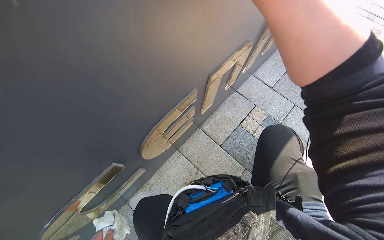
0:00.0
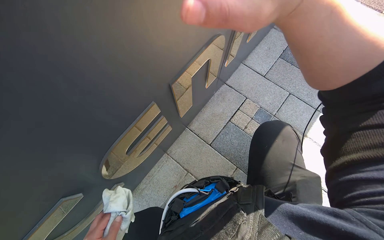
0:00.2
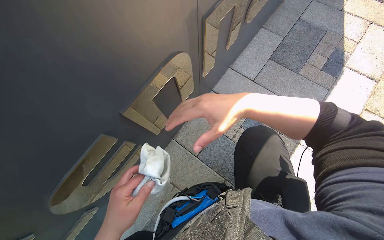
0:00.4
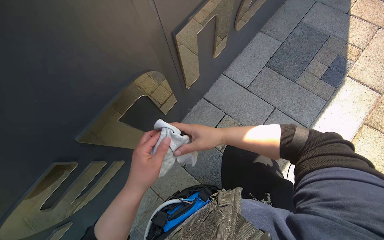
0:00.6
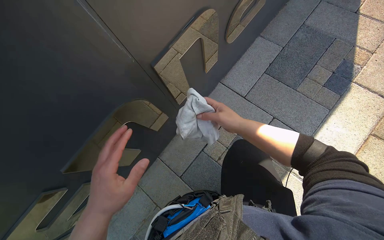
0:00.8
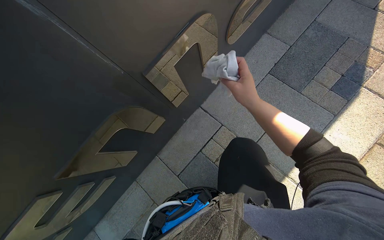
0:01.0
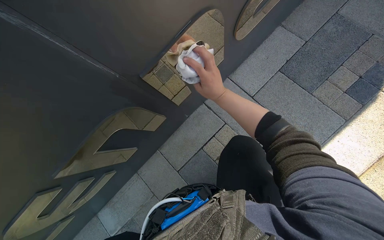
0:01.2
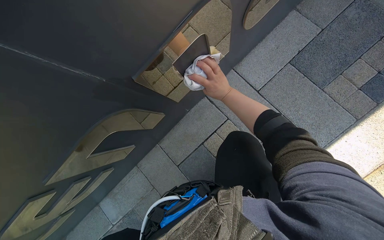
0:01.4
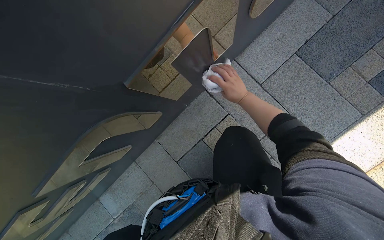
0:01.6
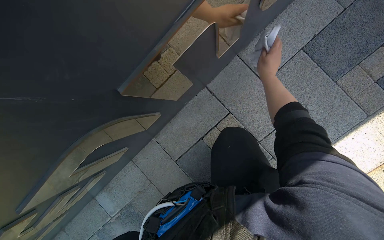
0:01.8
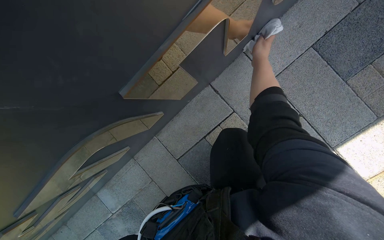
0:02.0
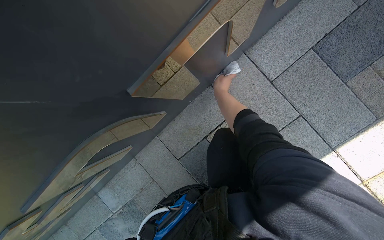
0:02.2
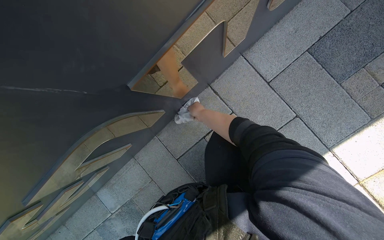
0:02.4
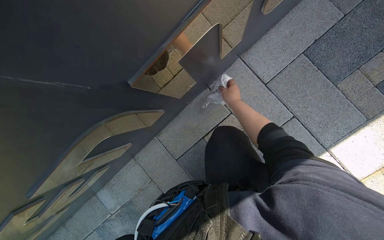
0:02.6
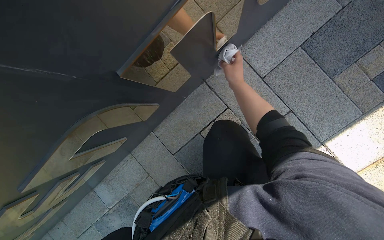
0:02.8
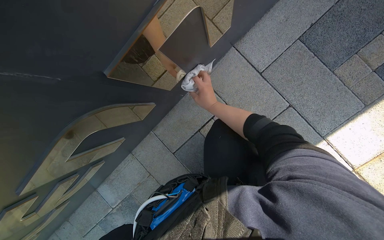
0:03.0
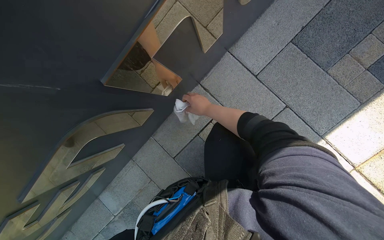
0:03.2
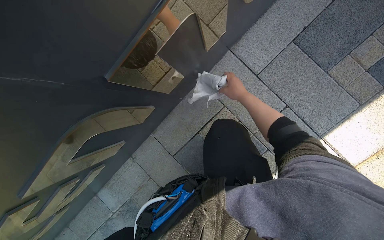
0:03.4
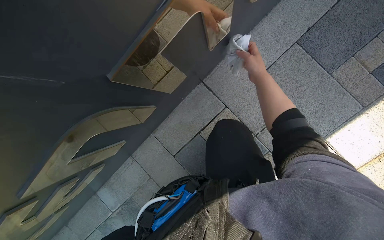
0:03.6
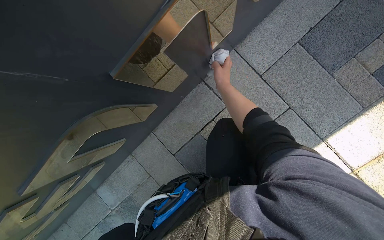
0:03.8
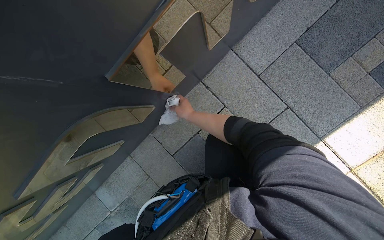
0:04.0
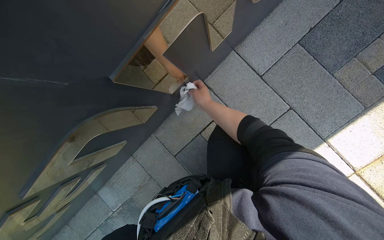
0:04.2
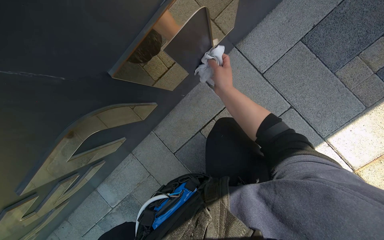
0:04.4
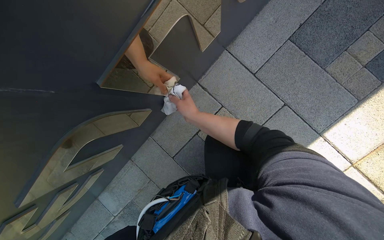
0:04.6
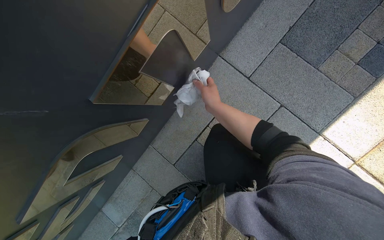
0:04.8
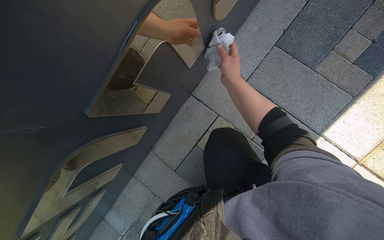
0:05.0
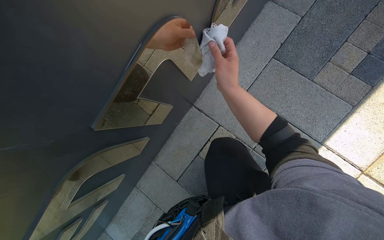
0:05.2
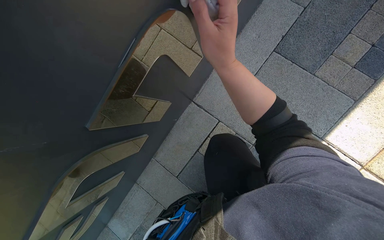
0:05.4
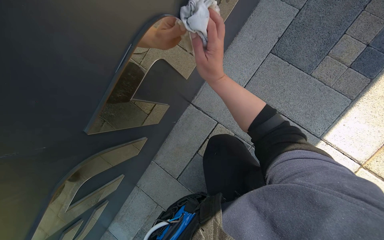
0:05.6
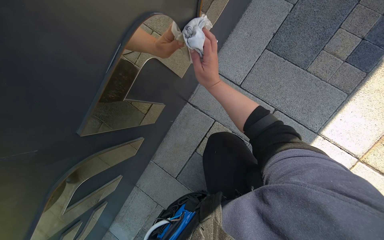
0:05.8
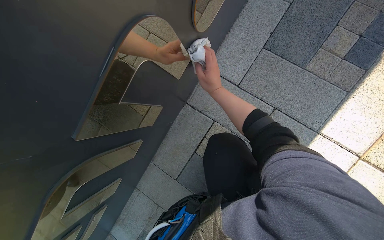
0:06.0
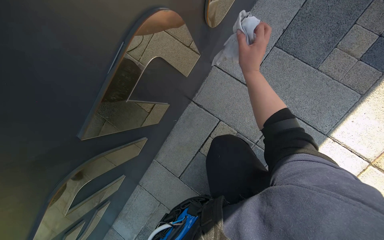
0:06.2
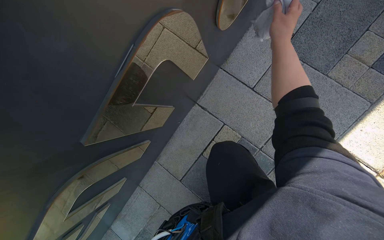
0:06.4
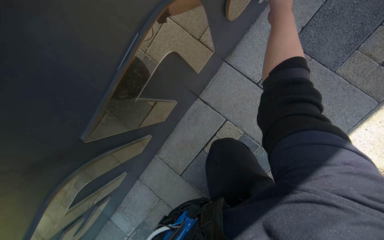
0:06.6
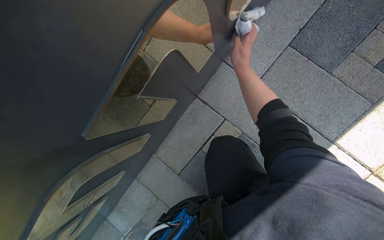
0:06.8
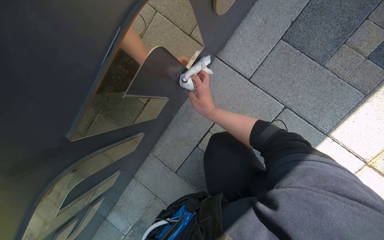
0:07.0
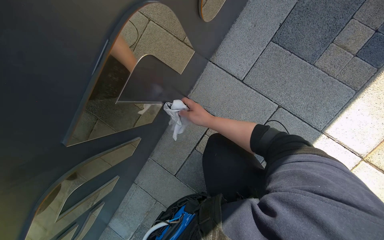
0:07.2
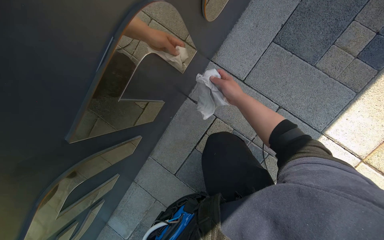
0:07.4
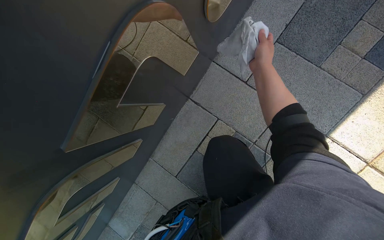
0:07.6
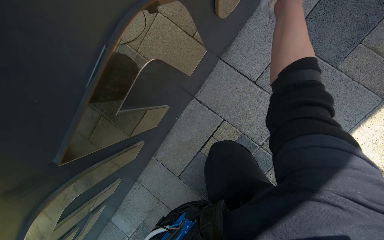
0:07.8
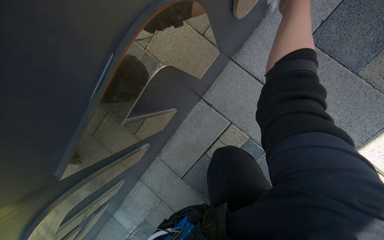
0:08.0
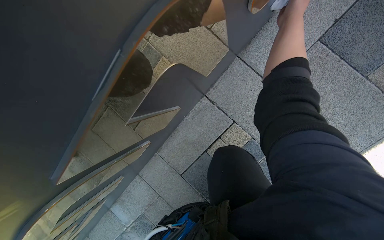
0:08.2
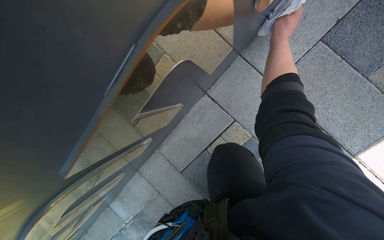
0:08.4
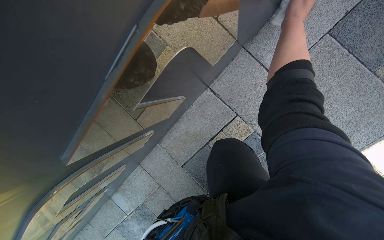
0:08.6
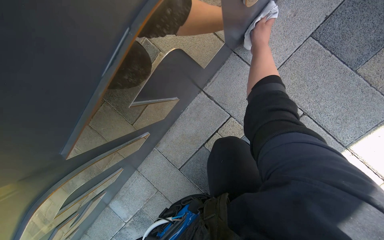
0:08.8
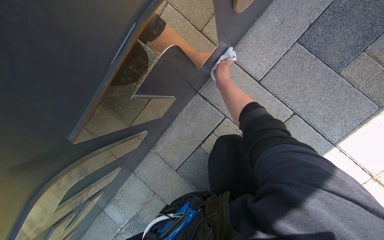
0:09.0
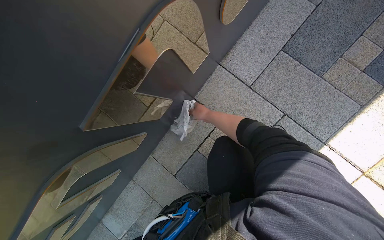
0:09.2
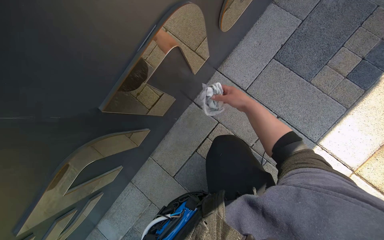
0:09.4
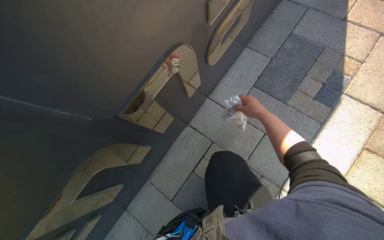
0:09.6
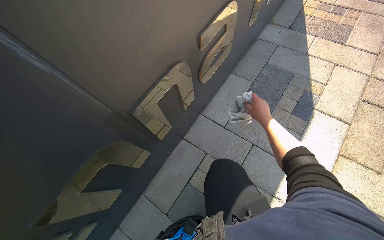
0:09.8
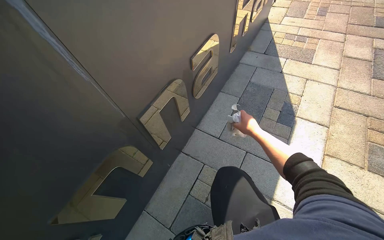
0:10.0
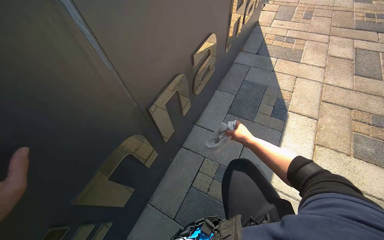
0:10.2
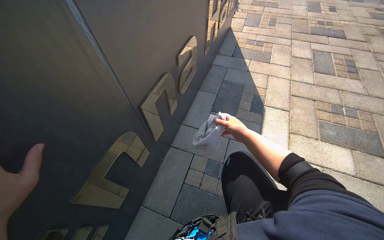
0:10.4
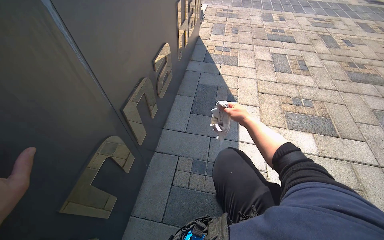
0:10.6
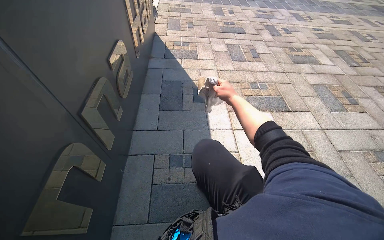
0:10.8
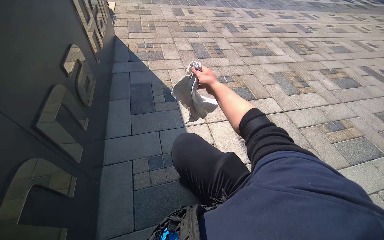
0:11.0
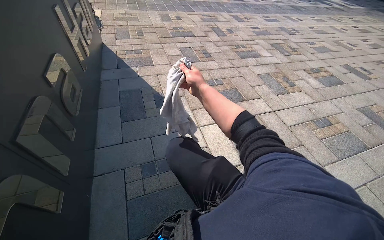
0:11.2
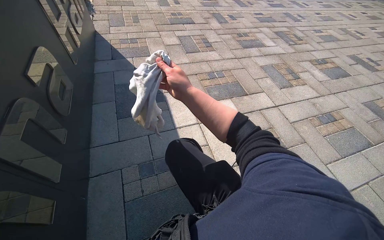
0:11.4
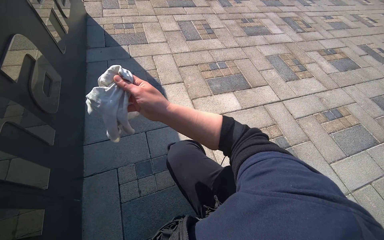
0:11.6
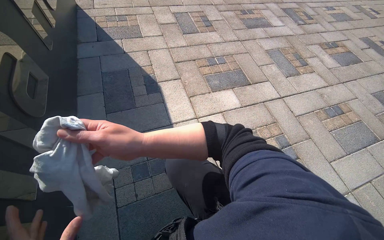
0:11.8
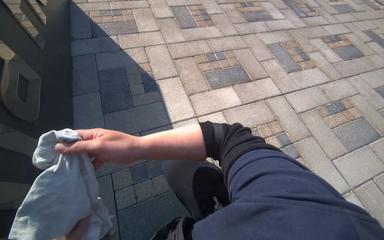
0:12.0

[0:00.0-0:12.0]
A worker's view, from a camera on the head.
Job: wiping surfaces.
The whole recording: Wiping letters on sign. The worker wipes the letters on the sign with a cloth.
0:00.0 to 0:01.6: The camera travels roughly 40 cm. The wearer looks roughly 20 degrees further downward.
0:01.6 to 0:03.0: The right hand moves left and right over about 20 cm, changing direction 2 times.
0:03.0 to 0:04.4: The right hand swings left and right, approximately 20 cm each way, with 2 reversals.
0:04.4 to 0:06.0: The right hand moves about 20 cm nearer to the camera and comes back.
0:06.0 to 0:07.6: The right hand moves up and down the picture over about 30 cm, changing direction 2 times.
0:07.6 to 0:09.0: The right hand travels farther from the camera and to the left by roughly 20 cm.
0:09.0 to 0:10.4: The head travels about 50 cm. The head rotates about 25 degrees to the right. The wearer looks approximately 45 degrees further upward.
0:10.4 to 0:12.0: The wearer looks roughly 40 degrees further to the right.

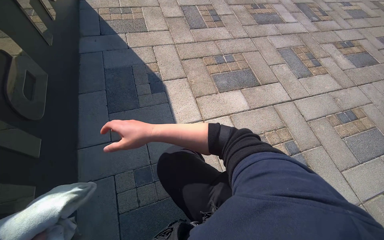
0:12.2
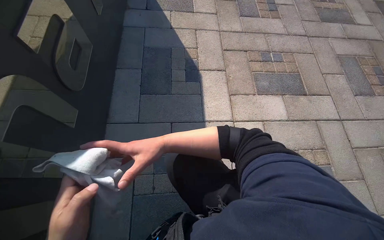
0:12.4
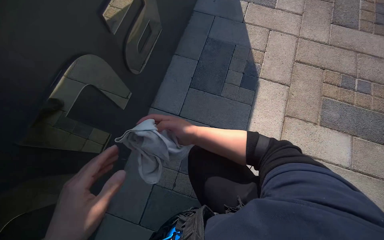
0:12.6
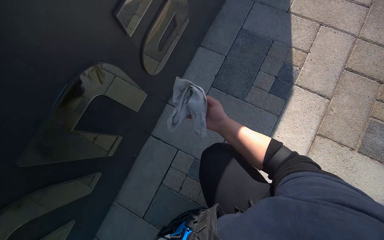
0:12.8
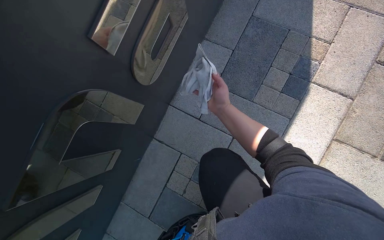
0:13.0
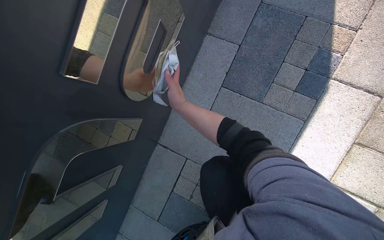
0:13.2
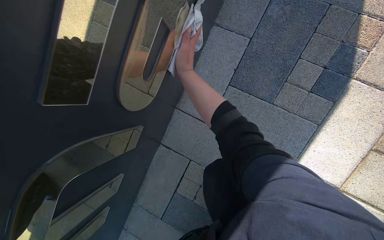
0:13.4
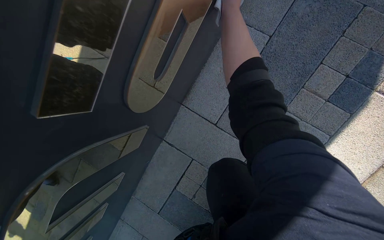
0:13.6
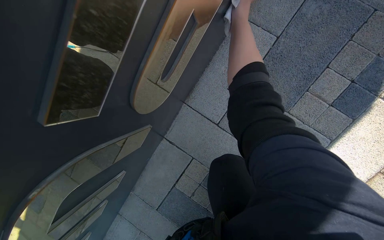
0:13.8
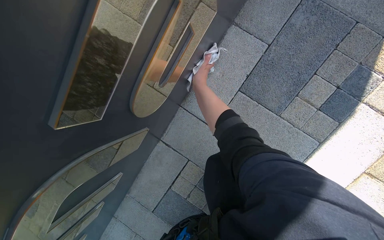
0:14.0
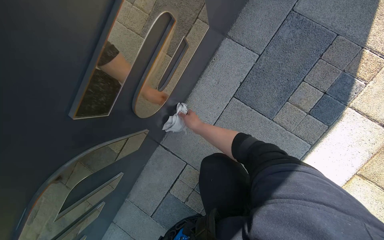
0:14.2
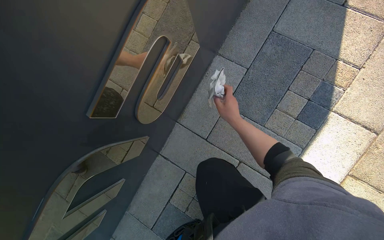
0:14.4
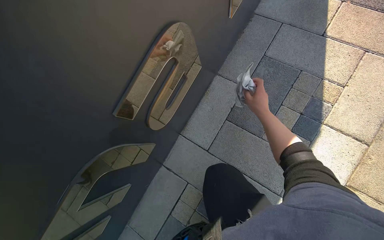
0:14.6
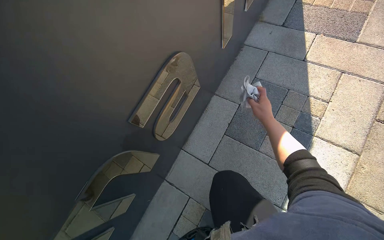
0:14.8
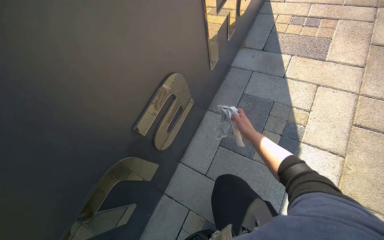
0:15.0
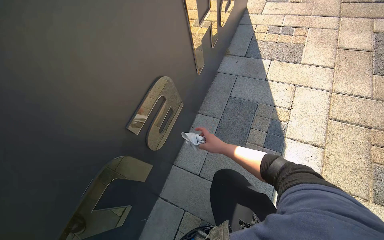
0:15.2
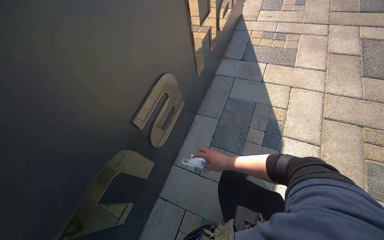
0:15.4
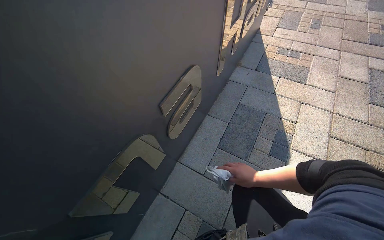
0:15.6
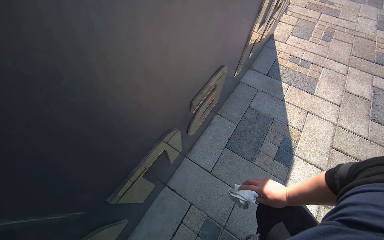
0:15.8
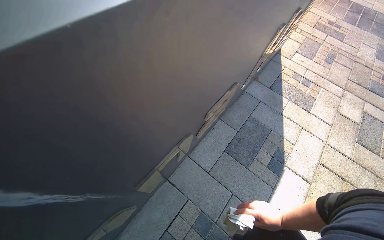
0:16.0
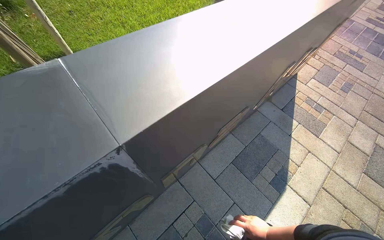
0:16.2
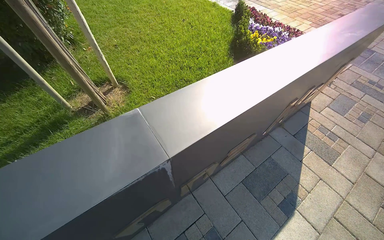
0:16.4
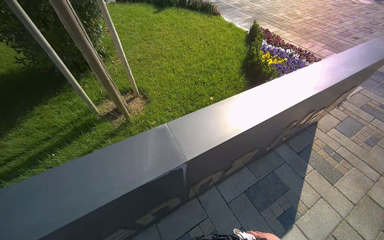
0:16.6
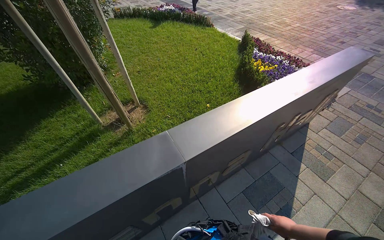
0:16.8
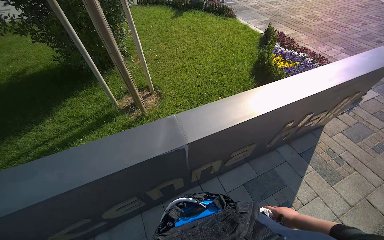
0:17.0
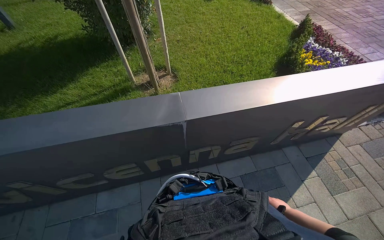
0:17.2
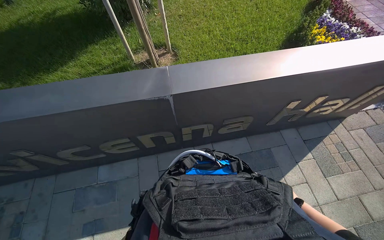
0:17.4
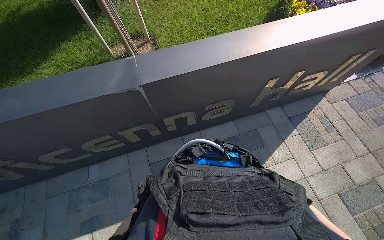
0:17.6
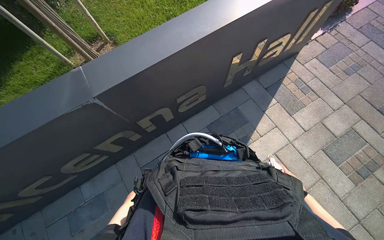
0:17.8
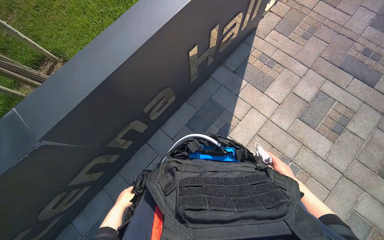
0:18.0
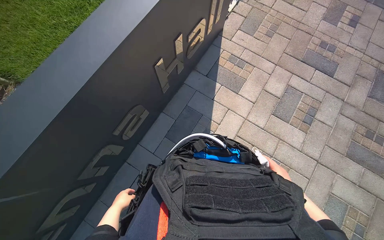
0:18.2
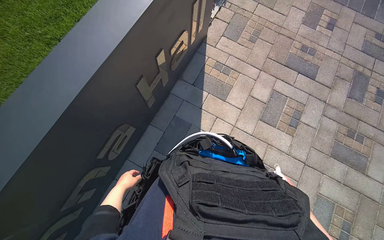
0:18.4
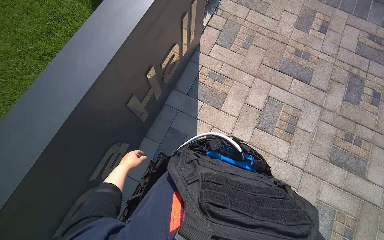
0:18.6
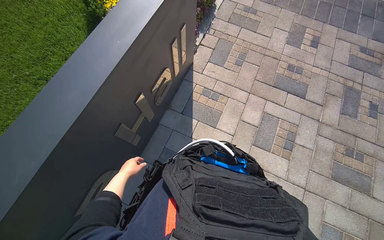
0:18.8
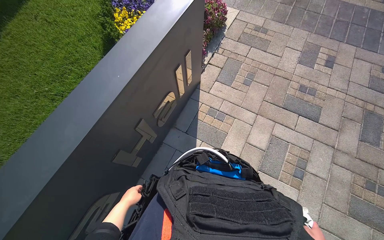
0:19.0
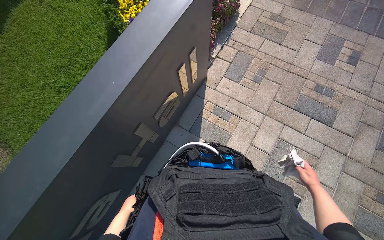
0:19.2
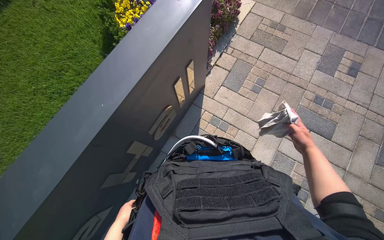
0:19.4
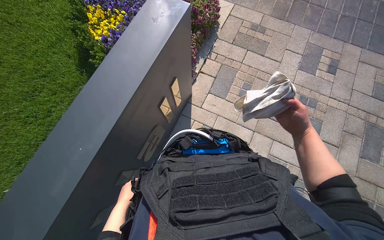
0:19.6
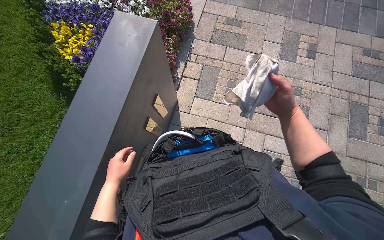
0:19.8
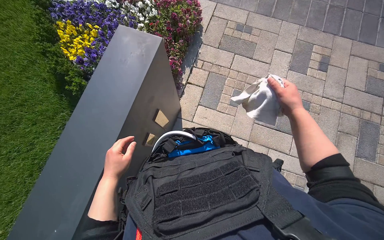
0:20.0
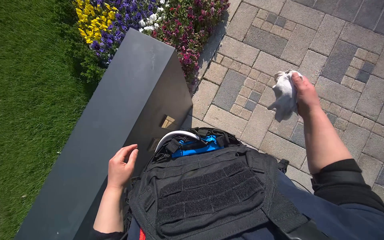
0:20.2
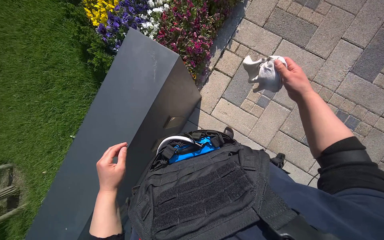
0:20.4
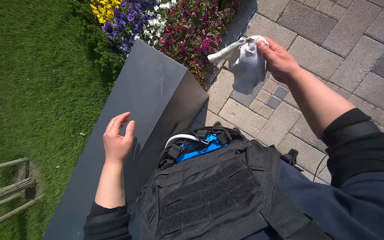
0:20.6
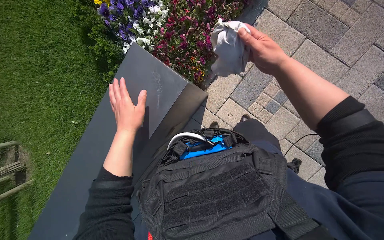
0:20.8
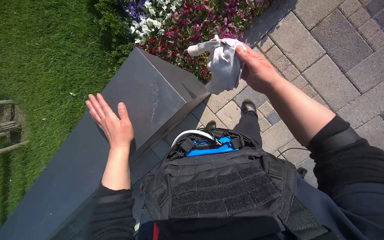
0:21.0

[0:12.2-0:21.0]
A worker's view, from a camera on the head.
Job: wiping surfaces.
The whole recording: Wiping letters on sign. The worker wipes the letters on the sign with a cloth.
0:12.2 to 0:13.6: The head travels approximately 70 cm. The wearer's head swings roughly 55 degrees to the left. The camera pitches downward, by approximately 35 degrees.
0:13.6 to 0:15.2: The view tips upward by some 35 degrees.
0:15.2 to 0:16.6: The camera is carried some 70 cm. The view tips upward by about 15 degrees. The scene rotates clockwise by roughly 35 degrees.
0:16.6 to 0:18.0: The wearer moves approximately 60 cm. The wearer looks approximately 20 degrees further downward.
0:18.0 to 0:19.6: The wearer moves approximately 1 m.
0:19.6 to 0:21.0: The wearer moves roughly 70 cm. The wearer looks roughly 25 degrees further downward.
